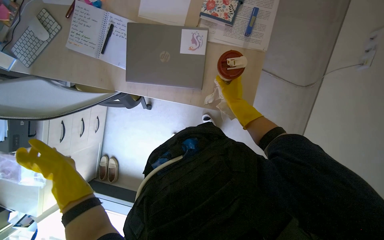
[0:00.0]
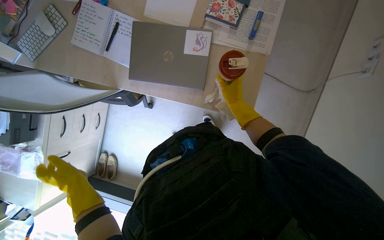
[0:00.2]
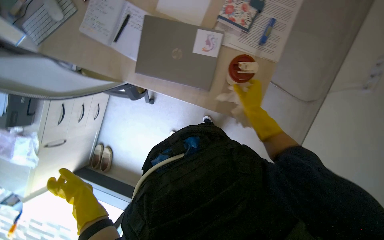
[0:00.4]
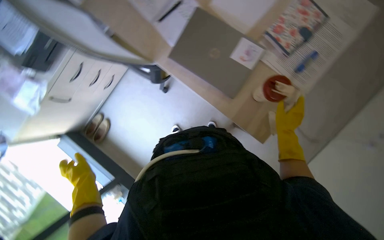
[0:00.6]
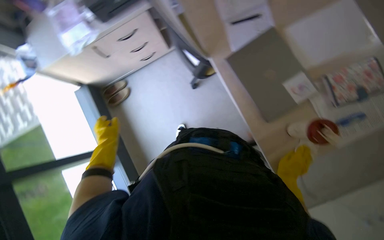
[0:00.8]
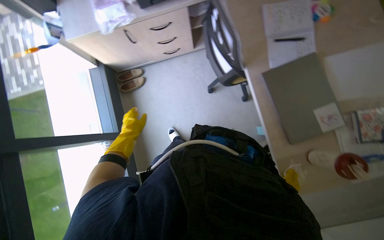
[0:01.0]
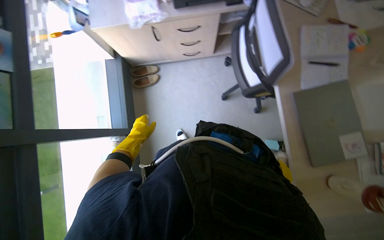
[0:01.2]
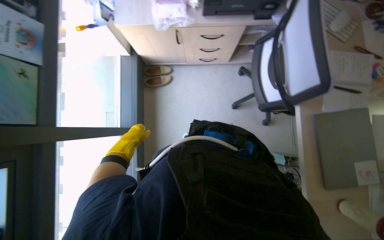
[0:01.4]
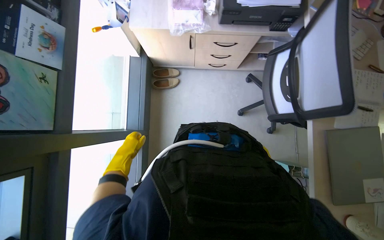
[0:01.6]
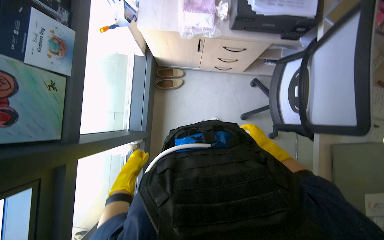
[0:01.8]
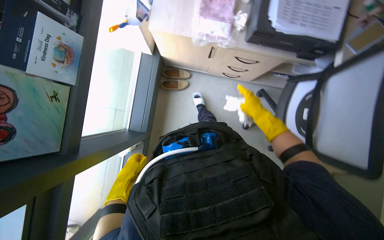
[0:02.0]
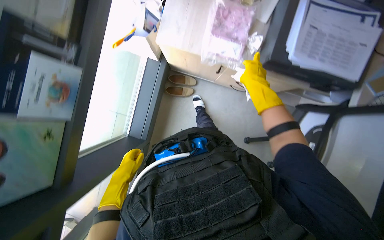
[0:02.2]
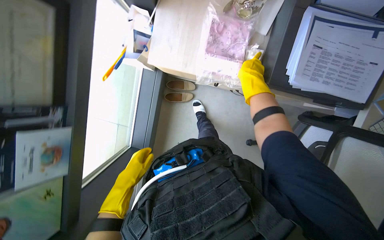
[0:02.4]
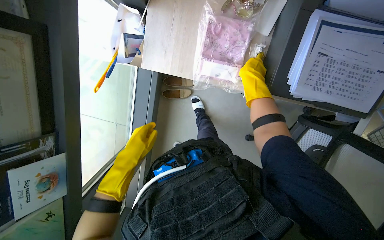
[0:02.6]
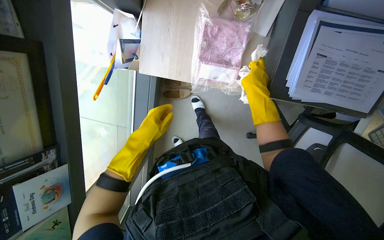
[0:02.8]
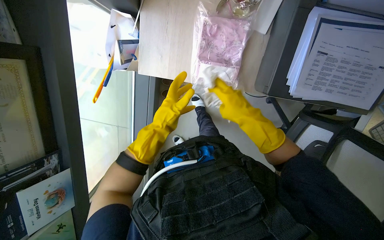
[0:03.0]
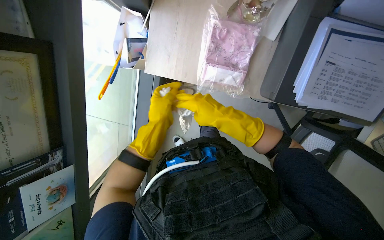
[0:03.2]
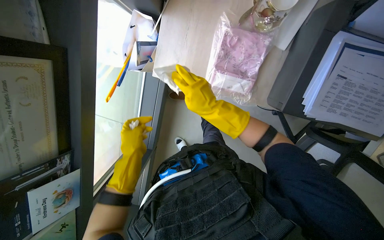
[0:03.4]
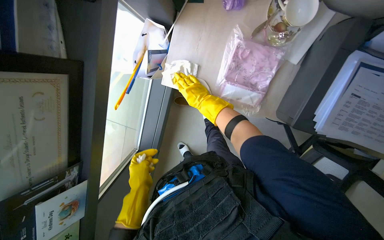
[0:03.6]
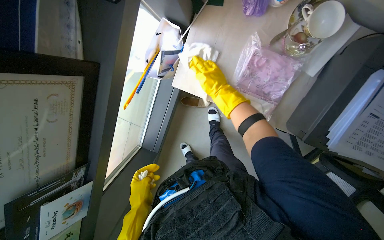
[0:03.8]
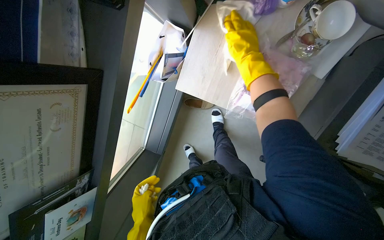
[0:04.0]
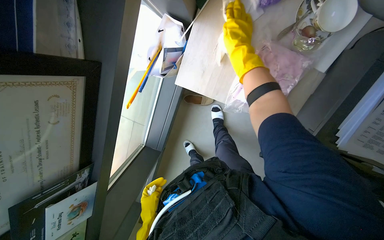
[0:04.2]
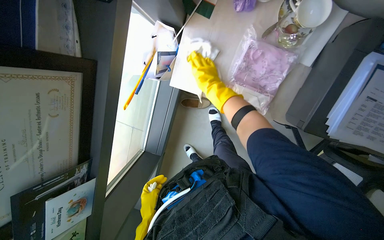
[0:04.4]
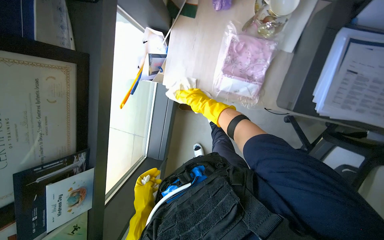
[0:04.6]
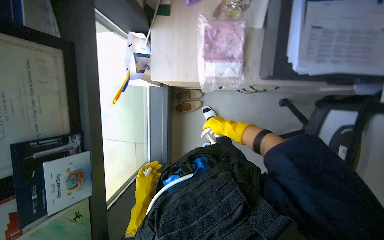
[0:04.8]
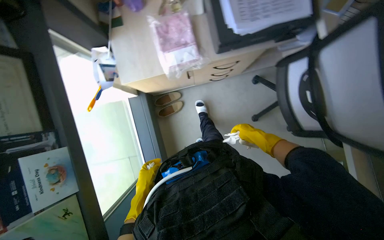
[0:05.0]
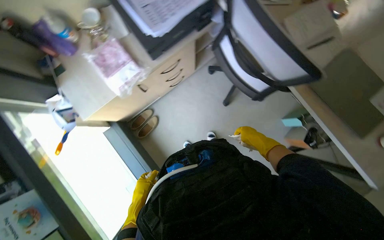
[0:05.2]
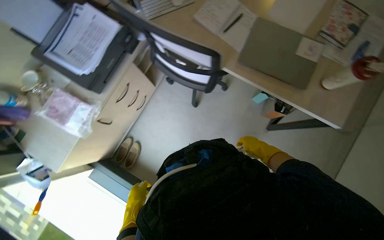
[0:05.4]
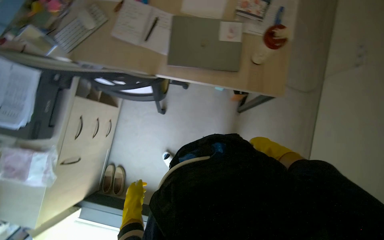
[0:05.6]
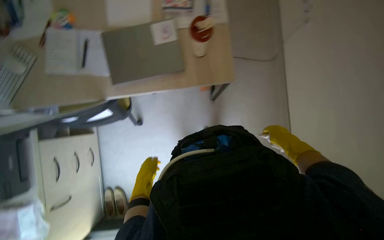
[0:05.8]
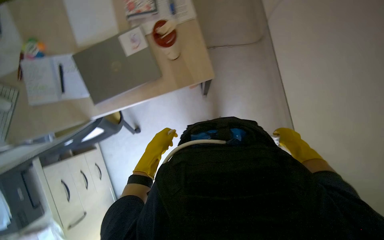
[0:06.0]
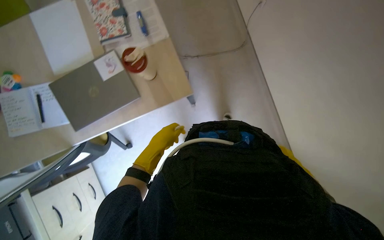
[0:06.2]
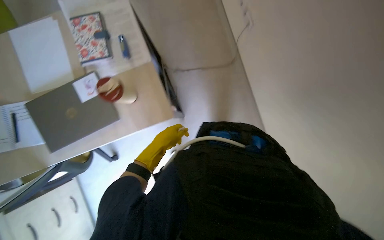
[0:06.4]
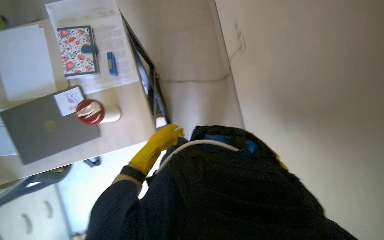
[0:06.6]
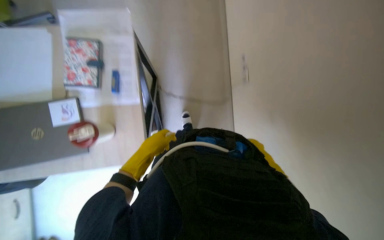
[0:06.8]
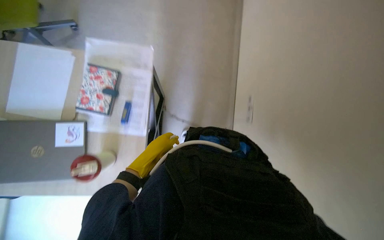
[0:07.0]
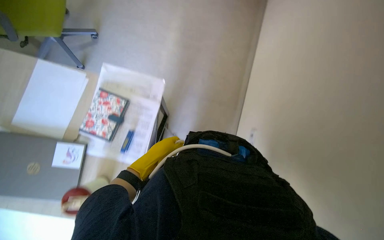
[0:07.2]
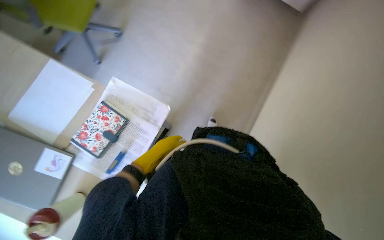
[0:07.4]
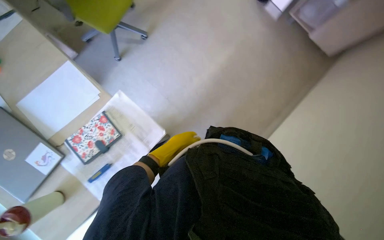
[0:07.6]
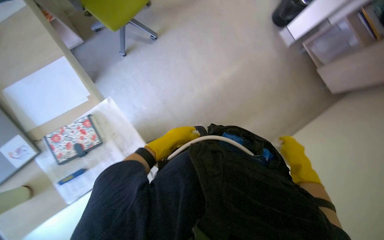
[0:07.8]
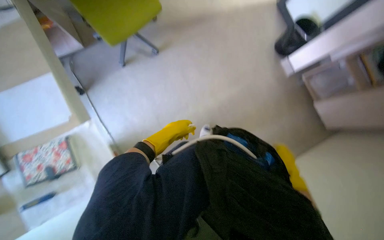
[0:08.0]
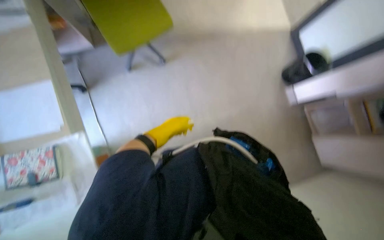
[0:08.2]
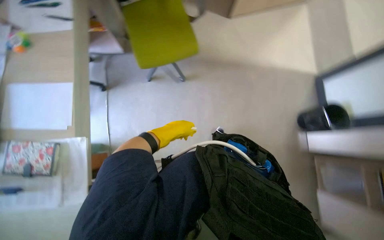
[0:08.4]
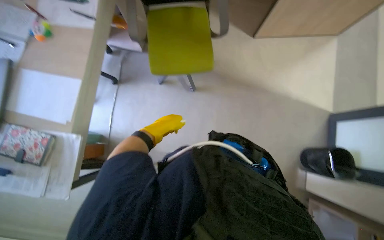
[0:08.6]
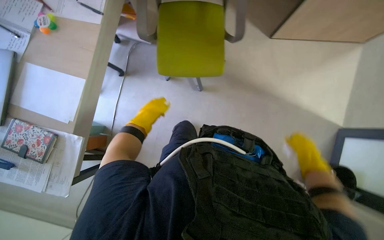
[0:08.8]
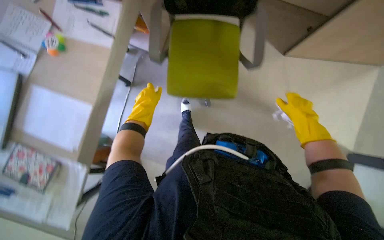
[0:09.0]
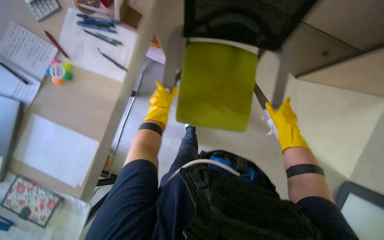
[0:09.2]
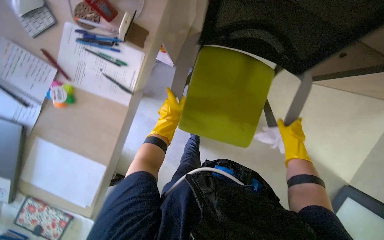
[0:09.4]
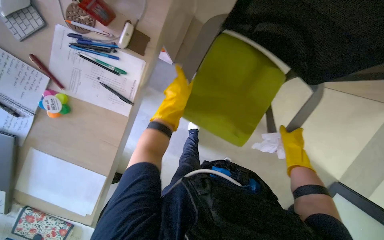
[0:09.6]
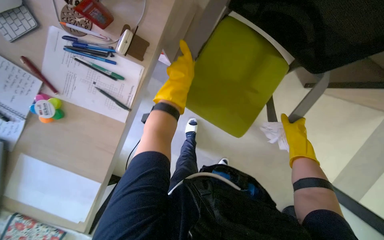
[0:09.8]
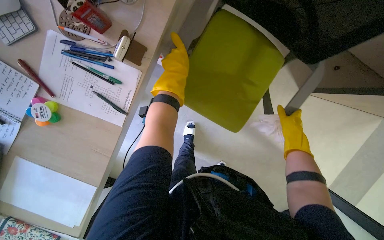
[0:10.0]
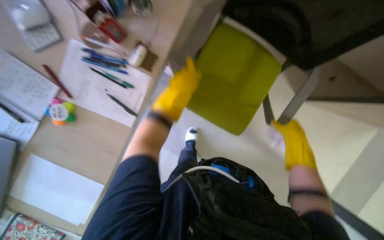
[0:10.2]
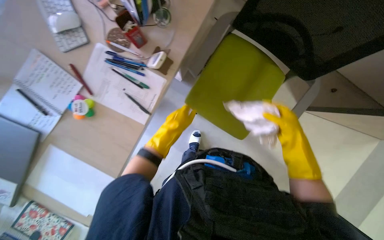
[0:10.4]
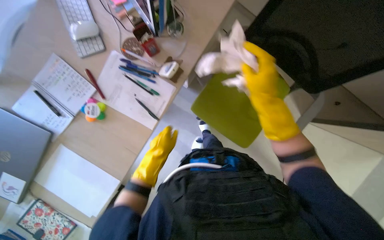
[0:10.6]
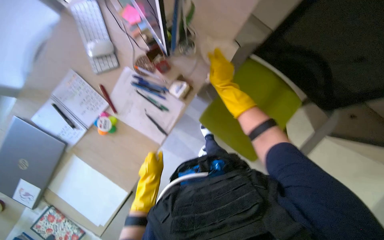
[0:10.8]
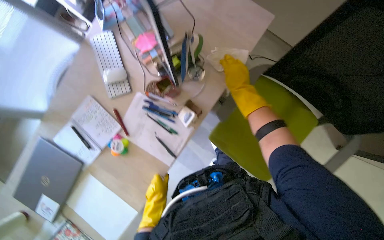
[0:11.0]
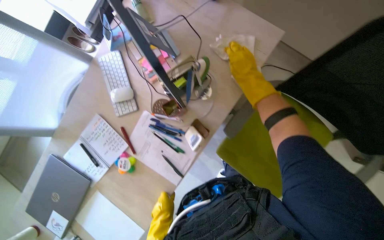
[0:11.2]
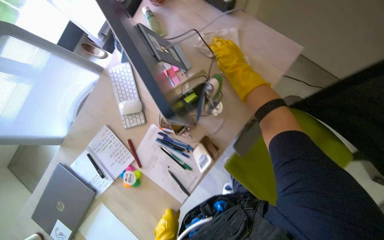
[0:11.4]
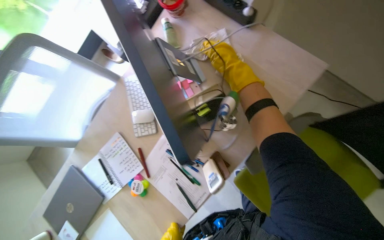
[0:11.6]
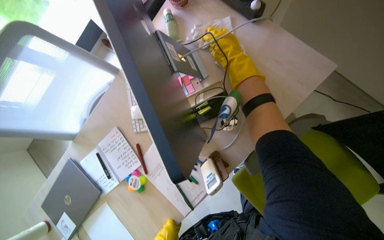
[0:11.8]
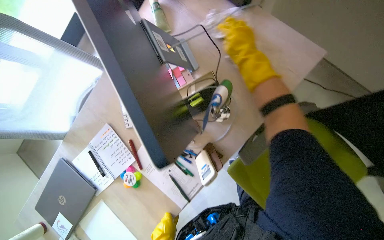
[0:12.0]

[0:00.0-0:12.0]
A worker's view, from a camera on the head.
Job: wiping surfaces.
The whole recording: Wiping office desk surface. The worker wipes the surface of an office desk with a white cloth.
0:00.0 to 0:01.6: The camera is carried about 70 cm. The scene turns about 80 degrees clockwise in the picture.
0:01.6 to 0:03.0: The head travels some 70 cm. The view tilts some 25 degrees downward.
0:03.0 to 0:04.4: The left hand shifts approximately 35 cm down the picture, to the left and farther from the camera. Meanwhile the right hand heads up the picture and to the left, covering roughly 25 cm.
0:04.4 to 0:06.0: The camera travels roughly 1.5 m. The camera pitches upward, by some 20 degrees. The scene turns approximately 125 degrees counterclockwise in the picture.
0:06.0 to 0:07.6: The camera is carried about 90 cm. The wearer looks about 15 degrees further upward. The scene rotates clockwise by some 55 degrees.
0:07.6 to 0:09.0: The head travels roughly 80 cm. The scene rotates clockwise by approximately 65 degrees.
0:10.4 to 0:12.0: The wearer looks about 20 degrees further to the left. The right hand shifts approximately 70 cm up the picture and to the left.

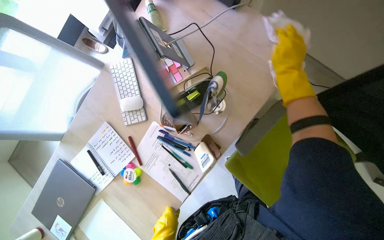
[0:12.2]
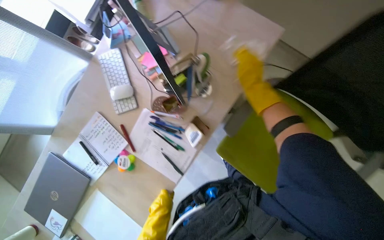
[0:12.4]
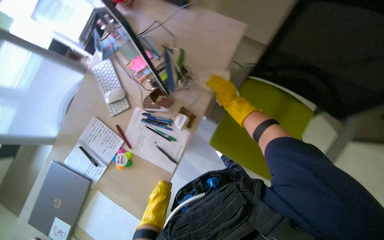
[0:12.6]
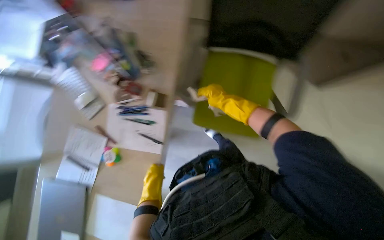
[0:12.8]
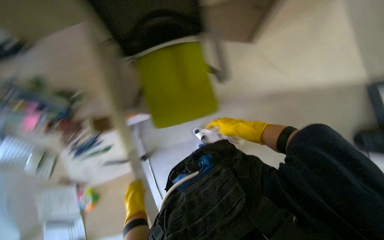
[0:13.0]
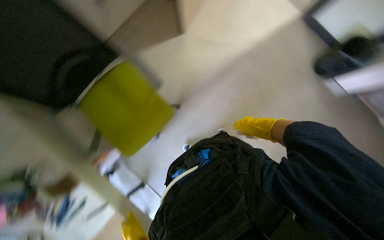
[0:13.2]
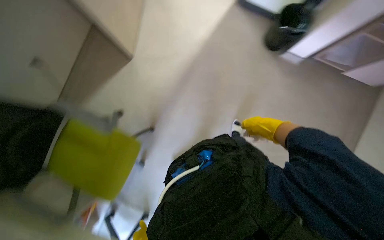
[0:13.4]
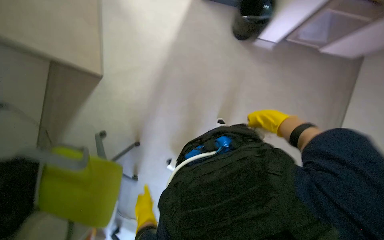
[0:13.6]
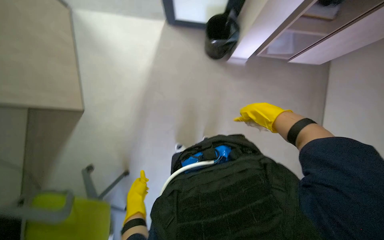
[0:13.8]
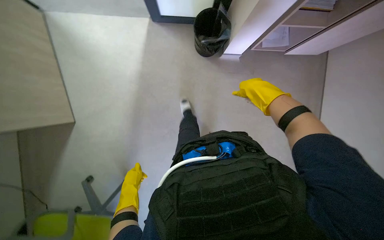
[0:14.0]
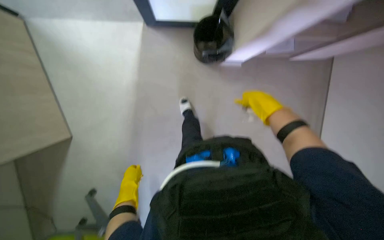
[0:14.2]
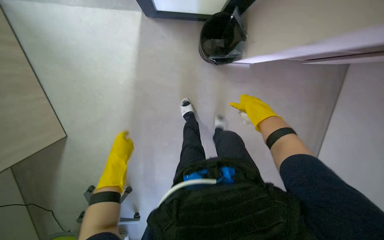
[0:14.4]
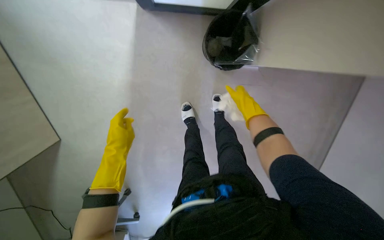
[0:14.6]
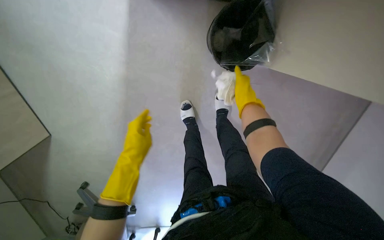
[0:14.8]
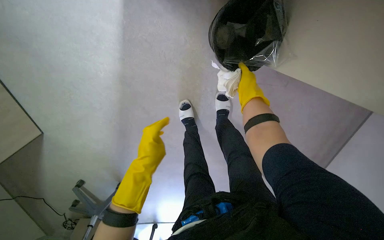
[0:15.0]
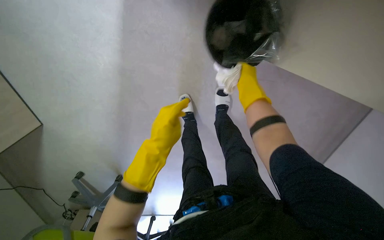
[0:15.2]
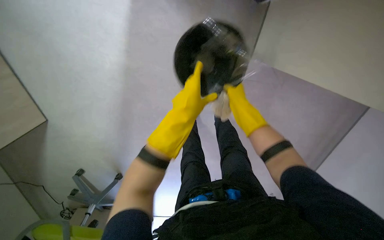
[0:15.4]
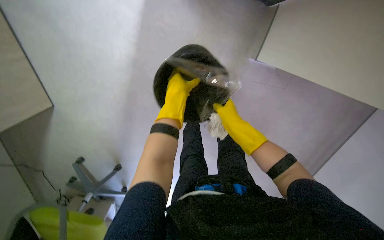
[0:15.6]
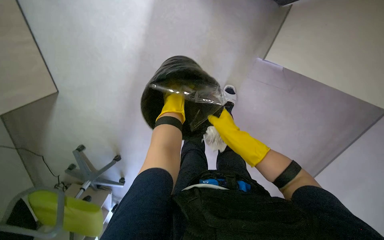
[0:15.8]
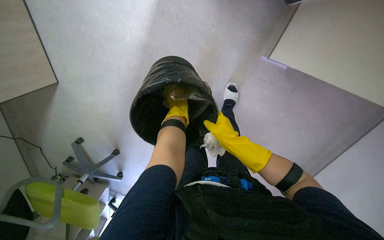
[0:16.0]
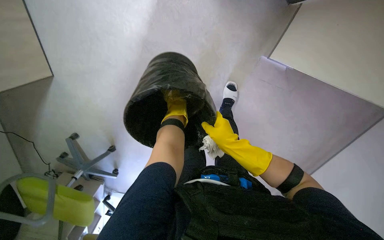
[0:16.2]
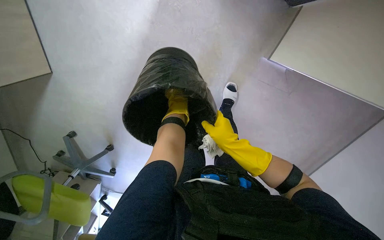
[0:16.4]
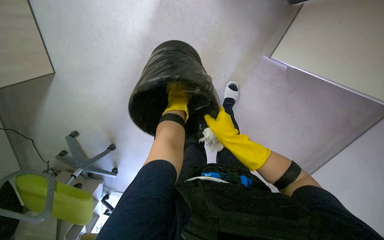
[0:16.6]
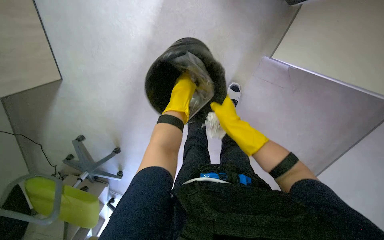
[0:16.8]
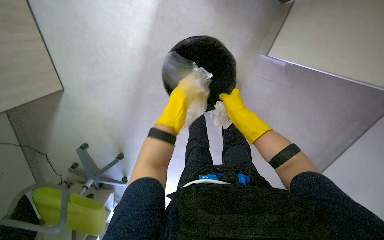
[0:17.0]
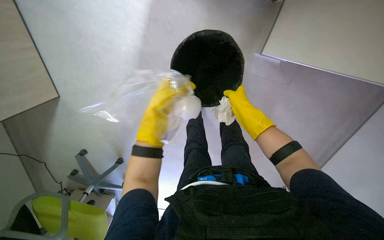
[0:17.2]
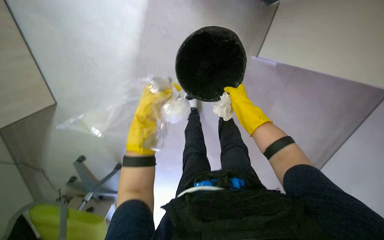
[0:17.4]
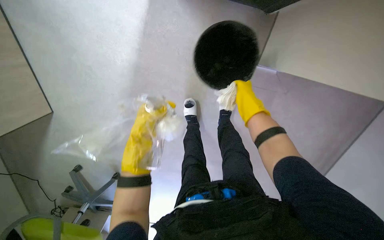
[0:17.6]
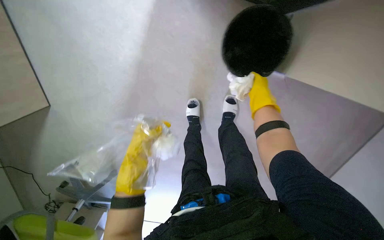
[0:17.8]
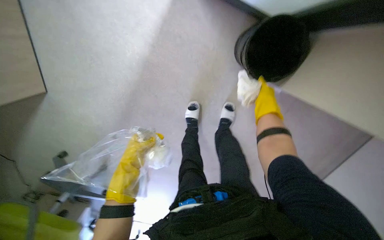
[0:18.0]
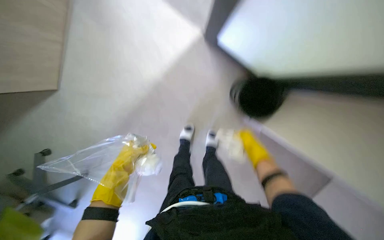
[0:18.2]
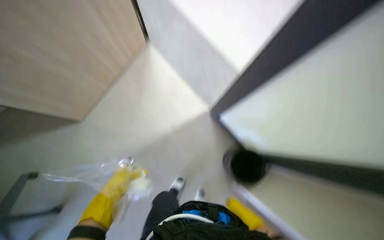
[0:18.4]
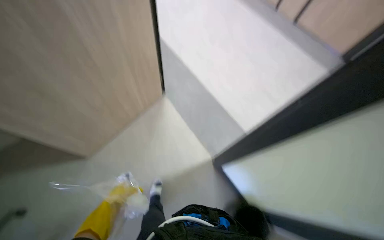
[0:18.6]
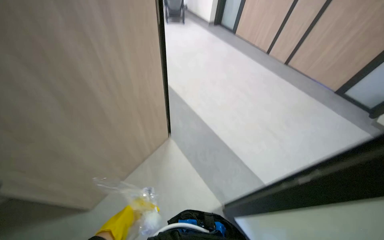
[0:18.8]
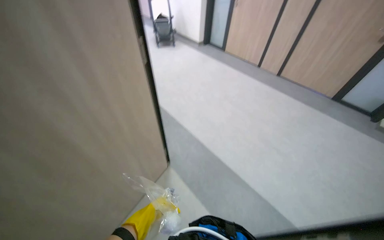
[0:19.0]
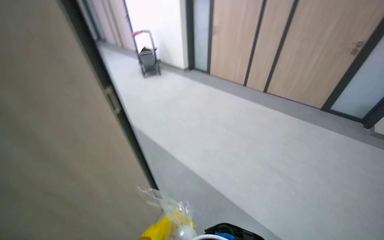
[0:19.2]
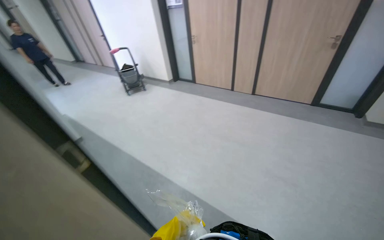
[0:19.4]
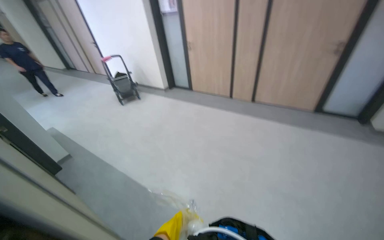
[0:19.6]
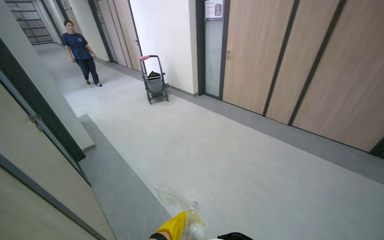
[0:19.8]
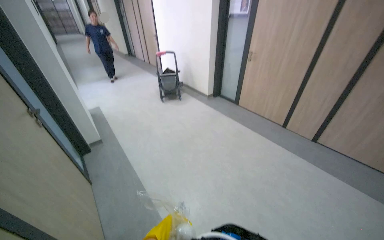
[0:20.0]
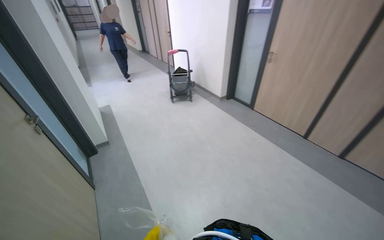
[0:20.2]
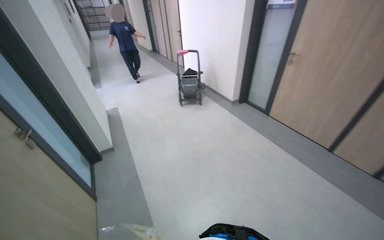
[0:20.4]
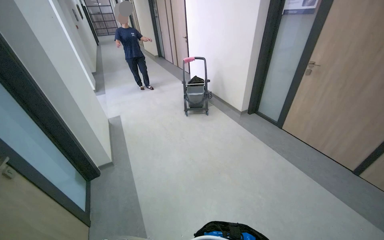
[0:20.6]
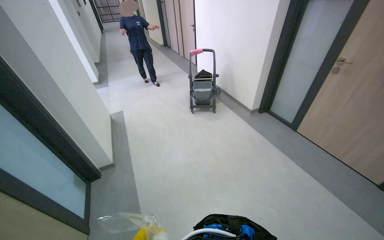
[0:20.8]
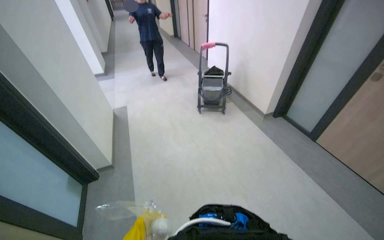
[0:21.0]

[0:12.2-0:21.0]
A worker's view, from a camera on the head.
Job: wiping surfaces.
The whole recording: Wiping office desk surface. The worker wipes the surface of an office desk with a white cloth.
0:12.2 to 0:13.6: The camera is carried approximately 70 cm. The wearer's head swings some 80 degrees to the right.
0:13.6 to 0:15.2: The wearer moves roughly 50 cm.
0:15.2 to 0:16.6: The right hand is displaced down the picture by about 20 cm. The left hand is displaced farther from the camera by about 10 cm.
0:16.6 to 0:18.0: The right hand heads up the picture and to the right, covering about 20 cm, while the left hand is displaced down the picture, to the left and nearer to the camera by some 25 cm.
0:19.6 to 0:21.0: The head travels roughly 1.5 m. The head rotates about 40 degrees to the left.
